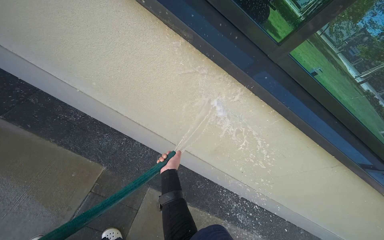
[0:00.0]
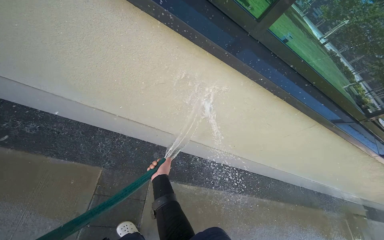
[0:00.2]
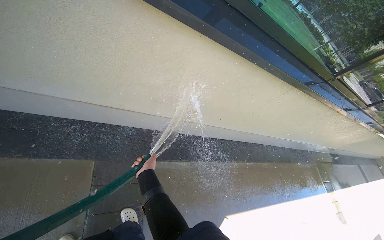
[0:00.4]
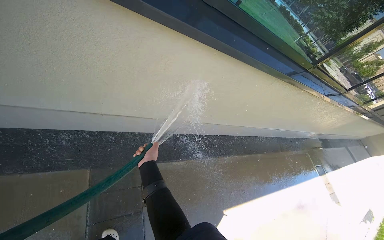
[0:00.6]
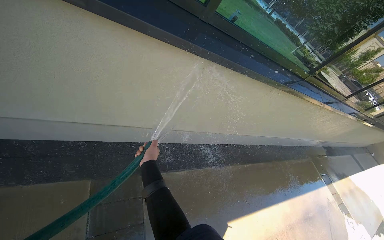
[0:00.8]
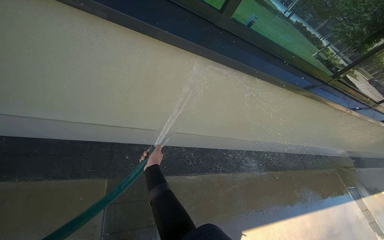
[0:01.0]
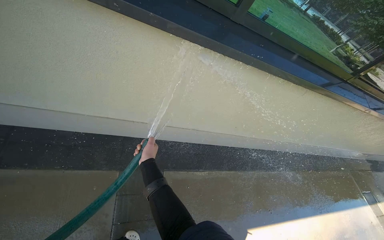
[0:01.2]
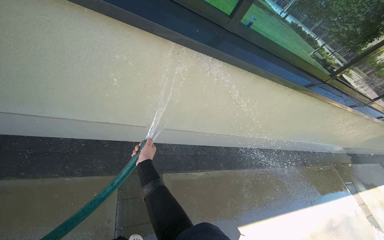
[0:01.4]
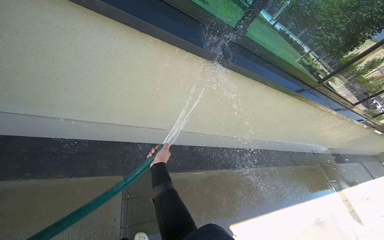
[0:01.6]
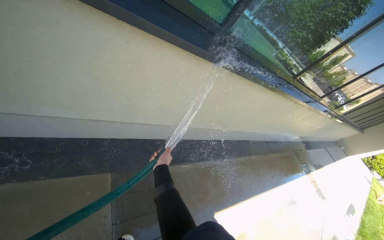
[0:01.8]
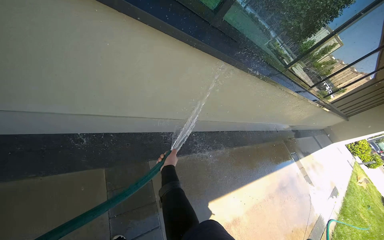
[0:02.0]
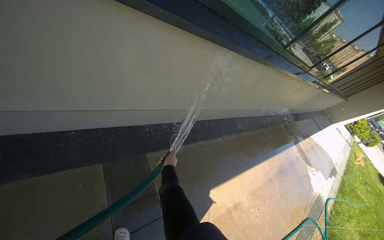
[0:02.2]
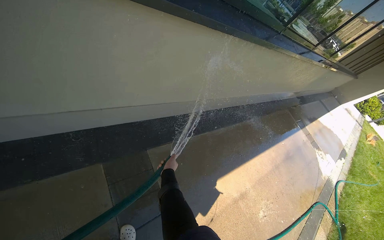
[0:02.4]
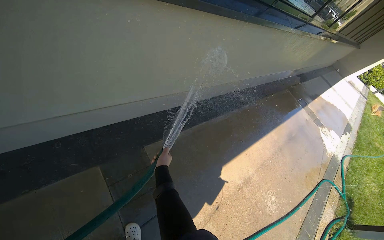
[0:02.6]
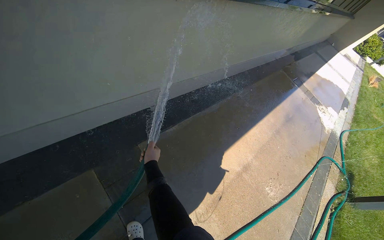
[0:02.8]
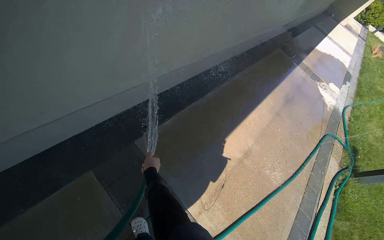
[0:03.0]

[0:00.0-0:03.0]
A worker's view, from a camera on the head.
Job: cleaning windows.
The whole recording: Spraying water on building windows. The worker sprays water onto the building windows with a hose.
0:00.0 to 0:01.6: The wearer's head swings approximately 25 degrees to the right.
0:01.6 to 0:03.0: The view tilts about 25 degrees downward. The scene turns roughly 30 degrees counterclockwise in the picture.

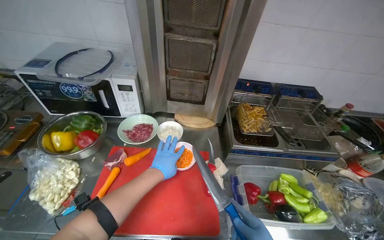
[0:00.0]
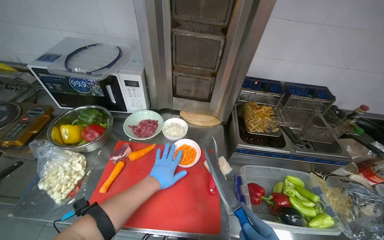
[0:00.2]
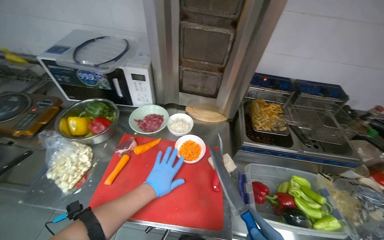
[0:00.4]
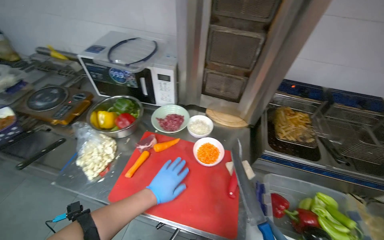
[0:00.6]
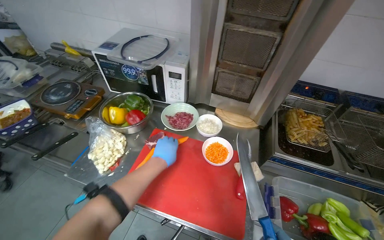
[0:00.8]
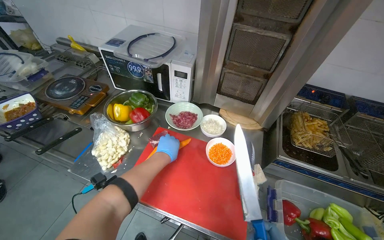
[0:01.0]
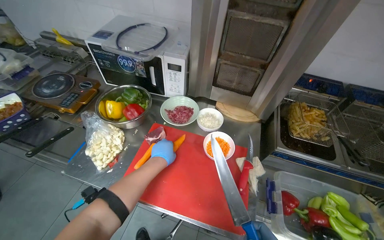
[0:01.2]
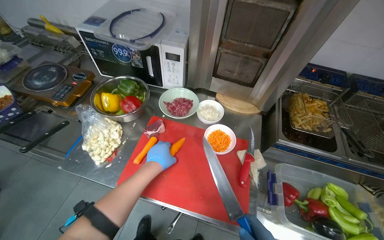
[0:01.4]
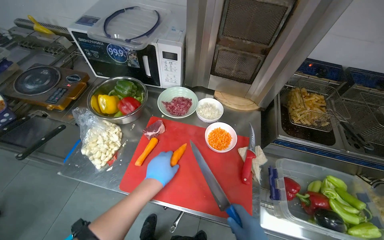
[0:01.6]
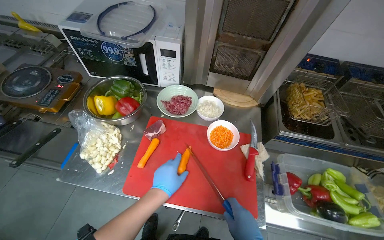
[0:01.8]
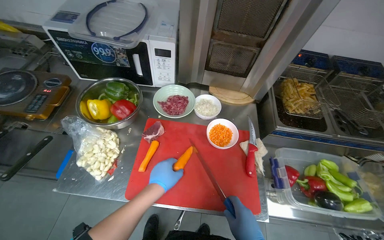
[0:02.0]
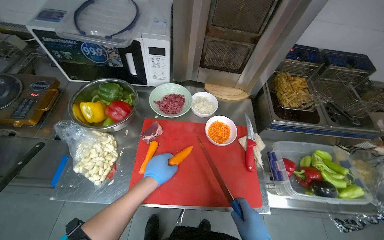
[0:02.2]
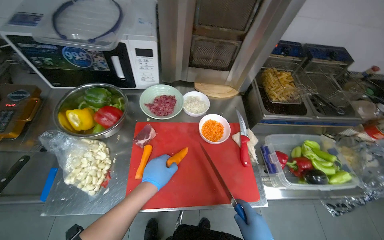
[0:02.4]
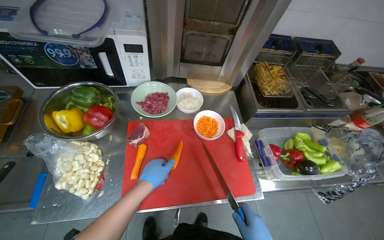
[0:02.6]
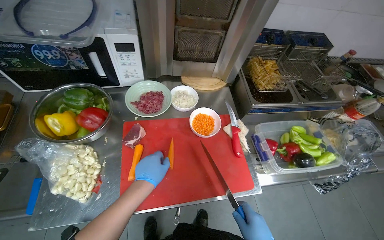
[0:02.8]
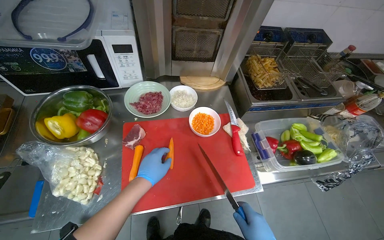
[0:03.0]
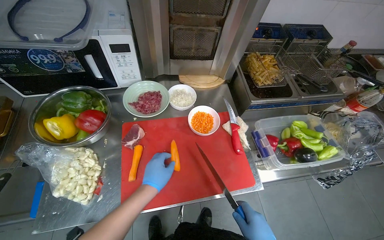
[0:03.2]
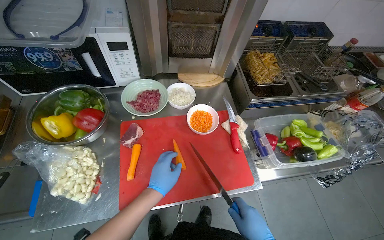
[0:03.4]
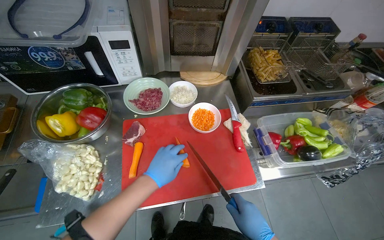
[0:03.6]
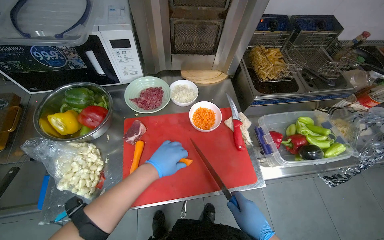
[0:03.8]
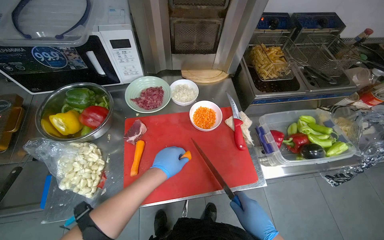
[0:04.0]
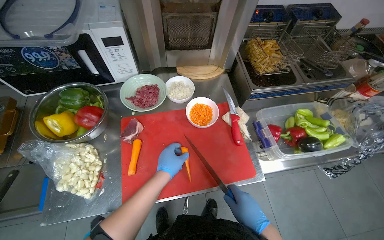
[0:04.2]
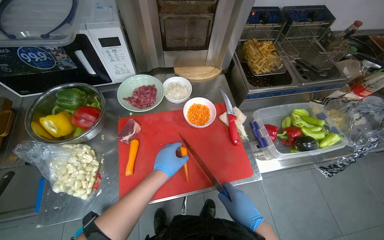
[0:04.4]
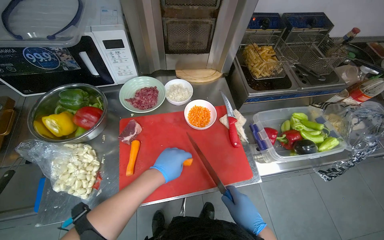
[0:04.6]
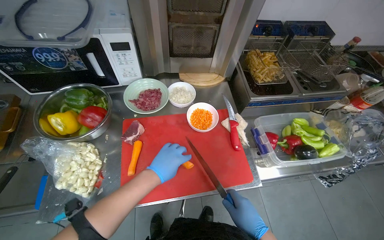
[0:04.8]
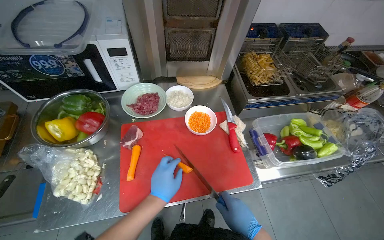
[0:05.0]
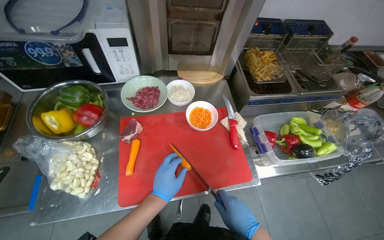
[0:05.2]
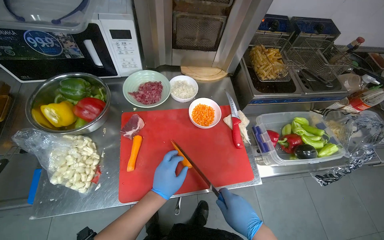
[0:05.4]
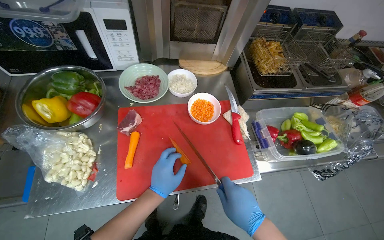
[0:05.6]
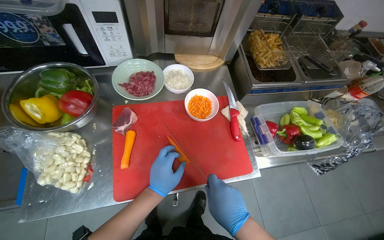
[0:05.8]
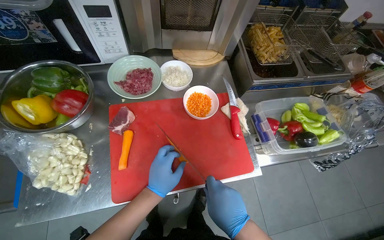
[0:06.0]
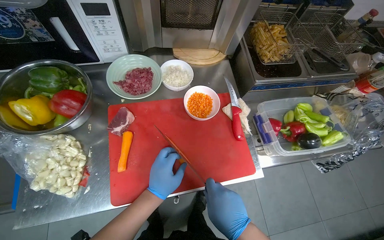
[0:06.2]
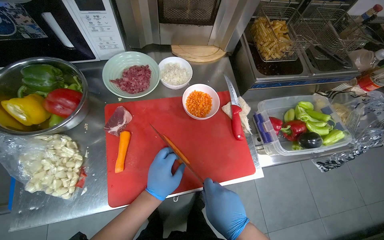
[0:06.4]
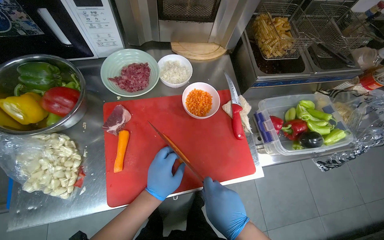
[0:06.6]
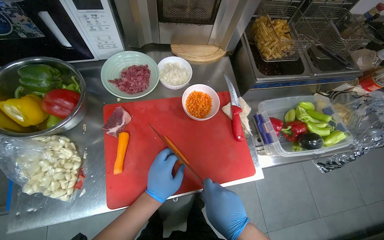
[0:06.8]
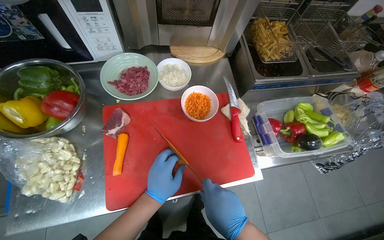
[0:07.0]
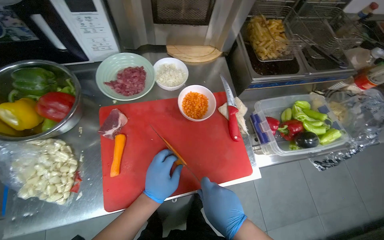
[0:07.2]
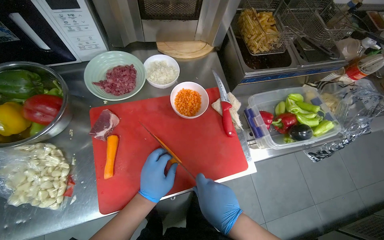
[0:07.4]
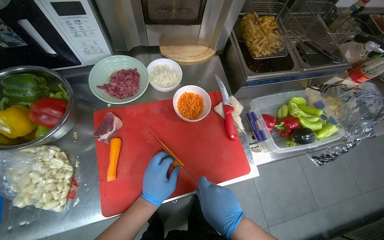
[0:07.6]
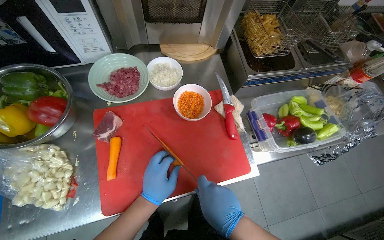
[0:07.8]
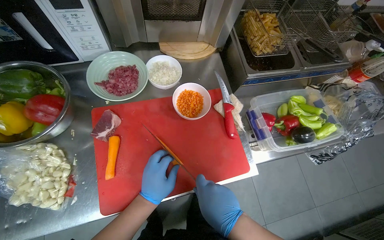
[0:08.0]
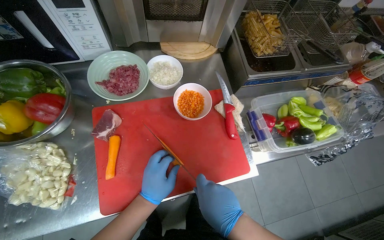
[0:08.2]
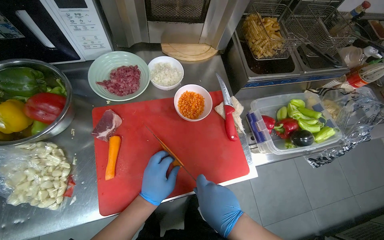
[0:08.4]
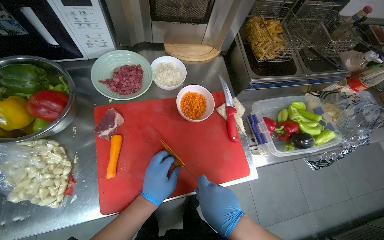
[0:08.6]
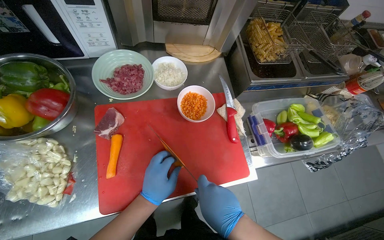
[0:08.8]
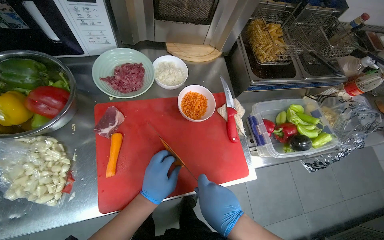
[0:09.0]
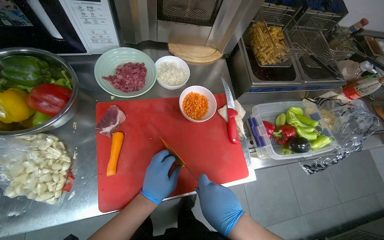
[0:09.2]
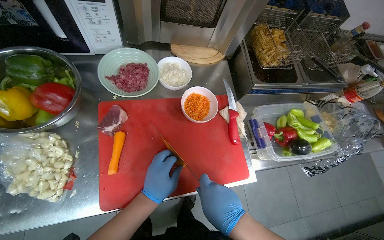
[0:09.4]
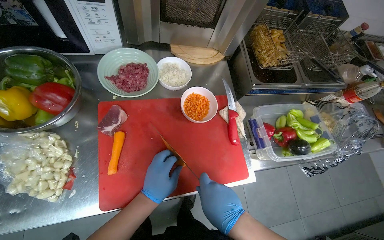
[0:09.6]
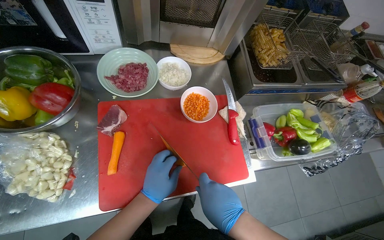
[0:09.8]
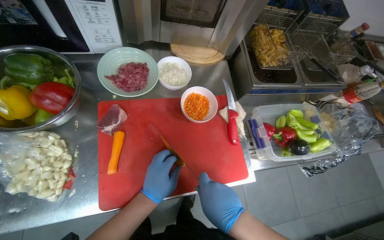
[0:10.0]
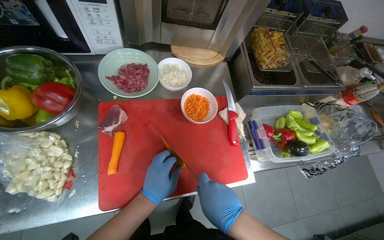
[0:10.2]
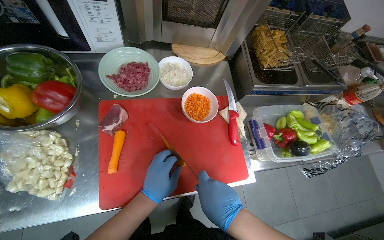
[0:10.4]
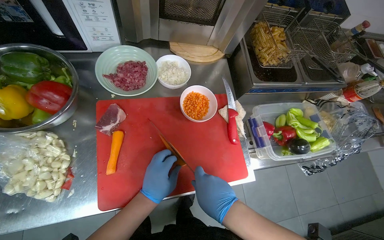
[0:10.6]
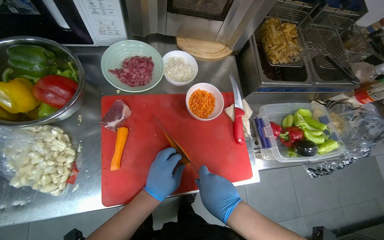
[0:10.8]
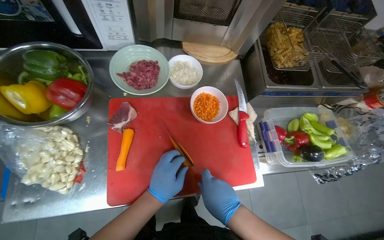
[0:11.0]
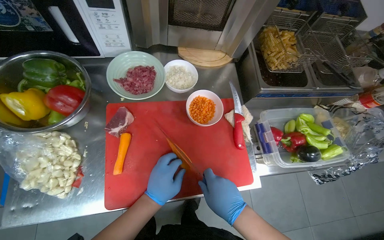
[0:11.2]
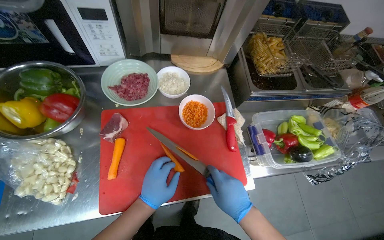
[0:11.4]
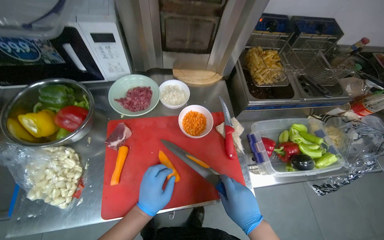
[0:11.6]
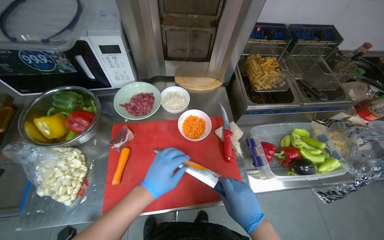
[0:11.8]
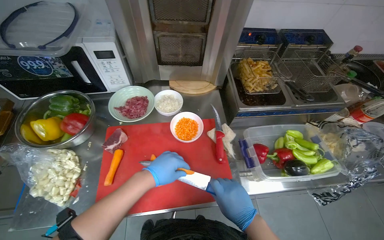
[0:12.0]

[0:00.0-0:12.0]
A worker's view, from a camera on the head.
Job: preparing food.
The whole recording: Slicing carrots into strips. The worker slices carrots into strips on a red cutting board.
0:01.6 to 0:03.0: The wearer looks some 25 degrees further to the right.
0:04.4 to 0:06.0: The left hand moves down the picture, about 10 cm. The right hand heads to the left and nearer to the camera, covering some 10 cm.
0:06.0 to 0:09.0: The hands stay close to where they were, moving slightly.
0:09.0 to 0:10.4: The hands keep their place.
0:10.4 to 0:12.0: The left hand goes about 10 cm up the picture, while the right hand moves to the right, some 15 cm.

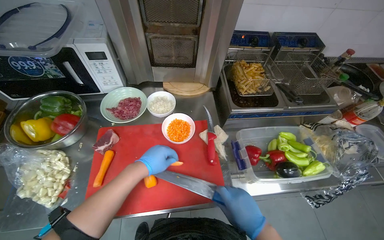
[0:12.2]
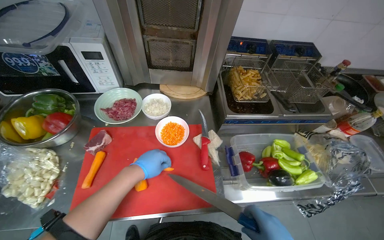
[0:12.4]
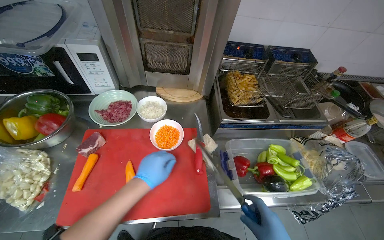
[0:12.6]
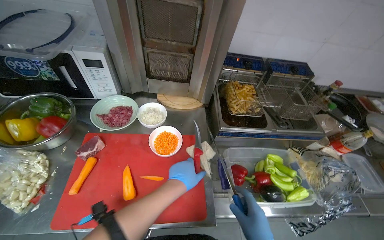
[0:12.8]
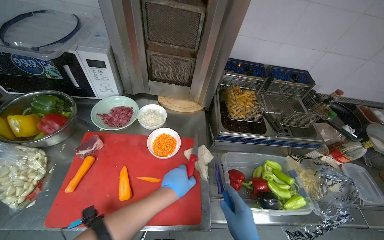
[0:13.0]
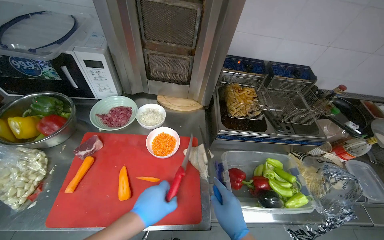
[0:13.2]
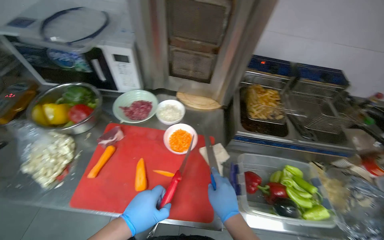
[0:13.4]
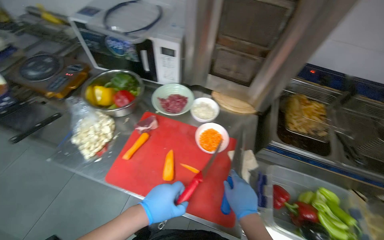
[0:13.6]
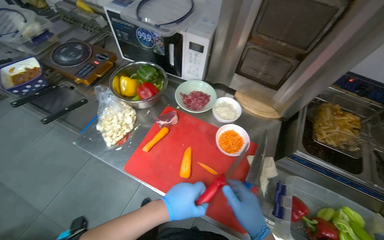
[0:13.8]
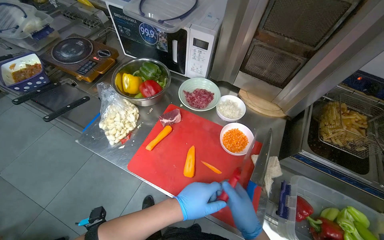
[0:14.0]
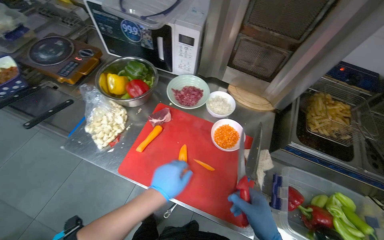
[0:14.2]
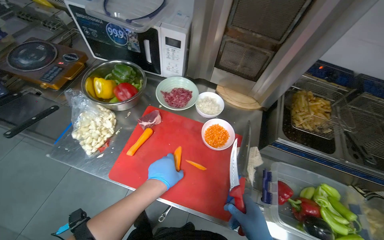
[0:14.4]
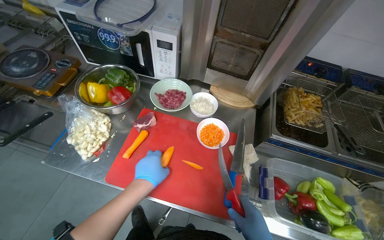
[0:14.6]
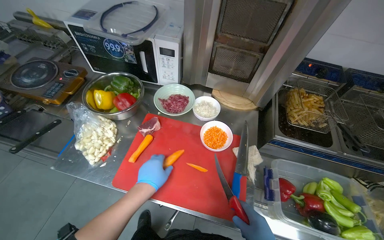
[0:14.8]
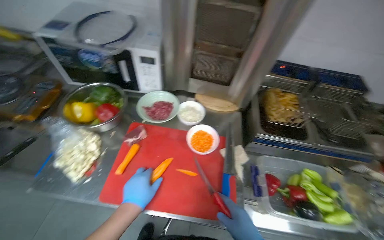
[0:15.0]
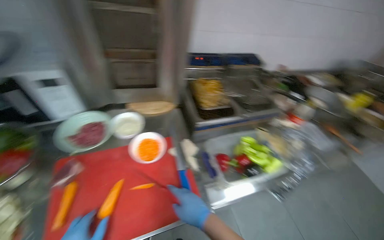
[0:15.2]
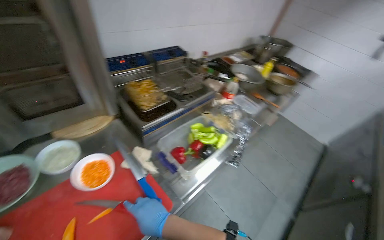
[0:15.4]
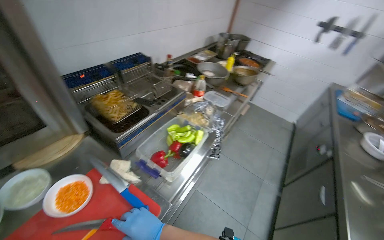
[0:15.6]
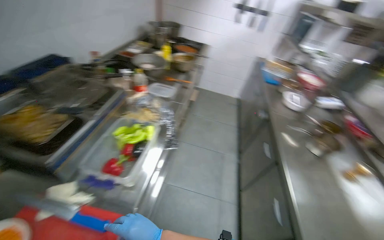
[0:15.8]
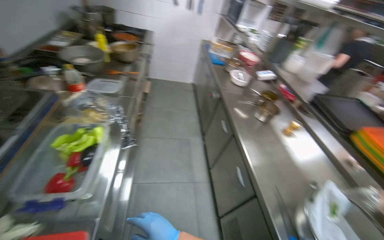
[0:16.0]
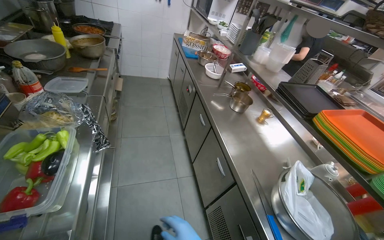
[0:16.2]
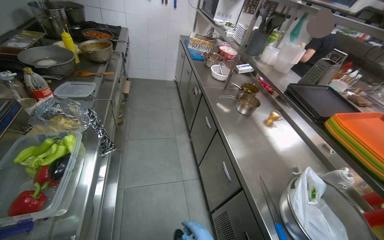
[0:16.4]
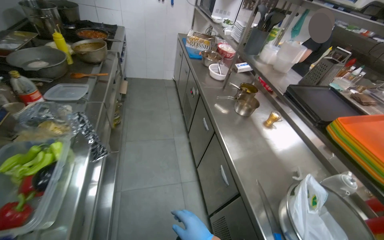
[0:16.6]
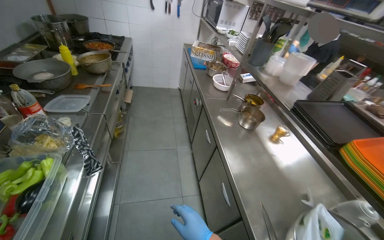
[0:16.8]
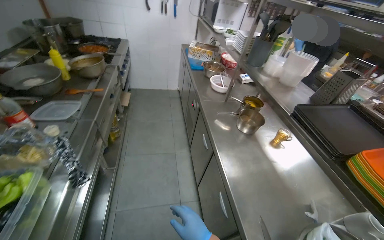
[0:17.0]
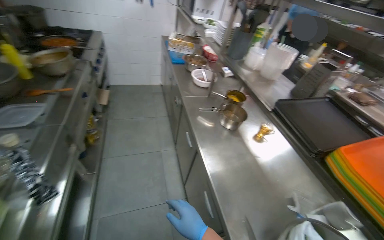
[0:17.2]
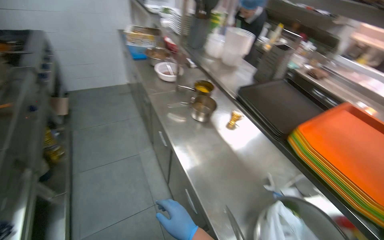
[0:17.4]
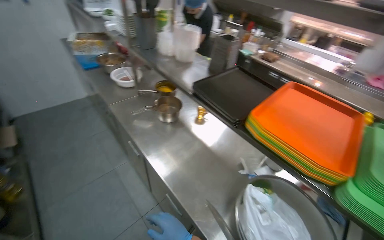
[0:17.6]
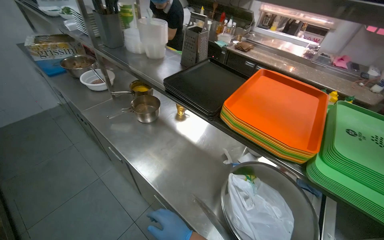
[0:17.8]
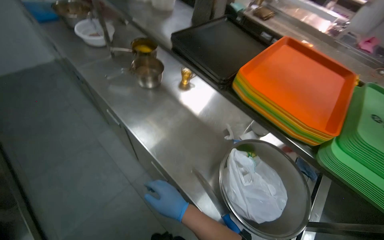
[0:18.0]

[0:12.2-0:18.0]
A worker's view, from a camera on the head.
Job: preparing food.
The whole recording: Slicing carrots into strips. The worker slices carrots into strips on a red cutting board.
0:12.2 to 0:13.6: The head rotates approximately 25 degrees to the left. The left hand travels nearer to the camera and down the picture by about 15 cm, and moves approximately 15 cm to the right and comes back.
0:15.0 to 0:16.6: The head turns to the right by approximately 110 degrees.
0:16.6 to 0:18.0: The head travels approximately 40 cm. The head rotates about 35 degrees to the right. The view tips downward by some 15 degrees.
